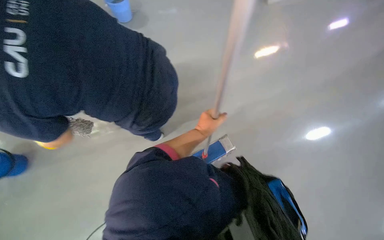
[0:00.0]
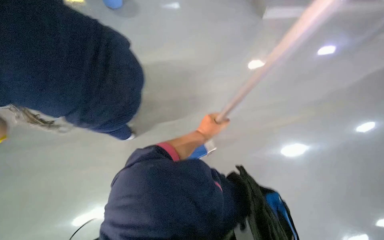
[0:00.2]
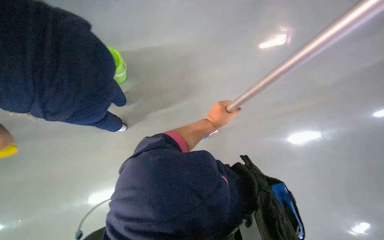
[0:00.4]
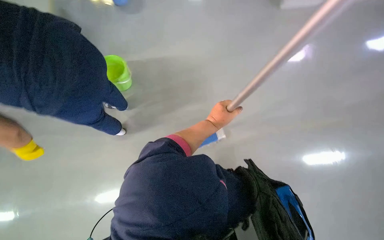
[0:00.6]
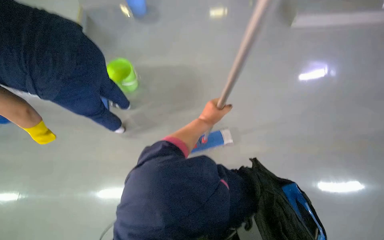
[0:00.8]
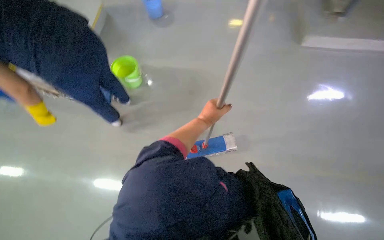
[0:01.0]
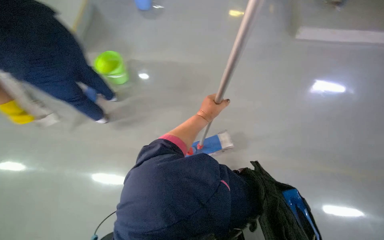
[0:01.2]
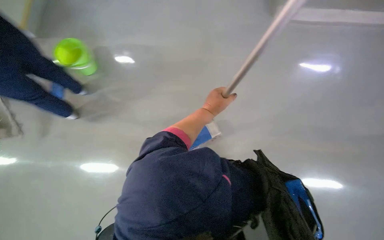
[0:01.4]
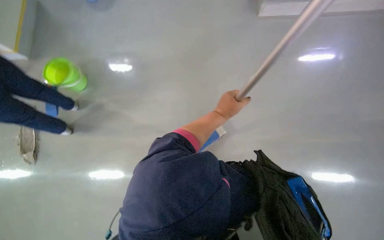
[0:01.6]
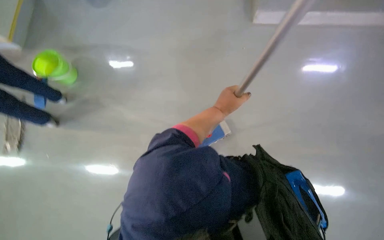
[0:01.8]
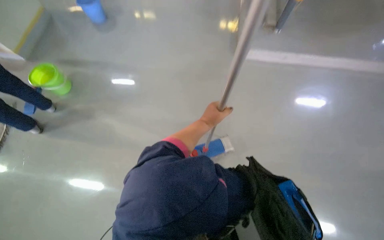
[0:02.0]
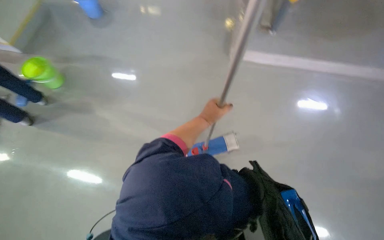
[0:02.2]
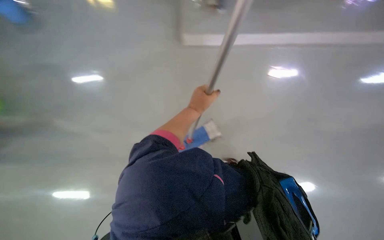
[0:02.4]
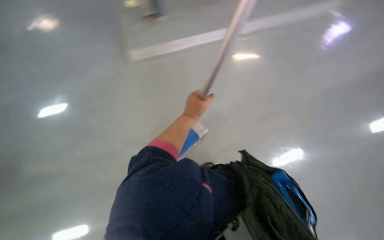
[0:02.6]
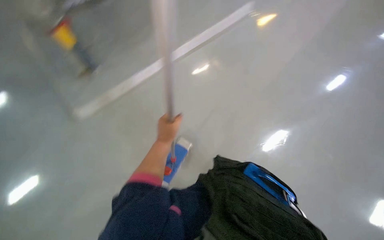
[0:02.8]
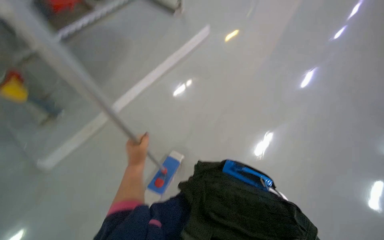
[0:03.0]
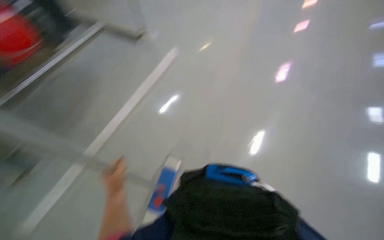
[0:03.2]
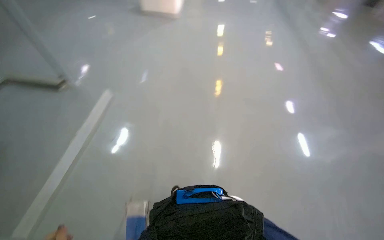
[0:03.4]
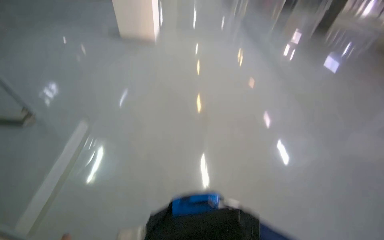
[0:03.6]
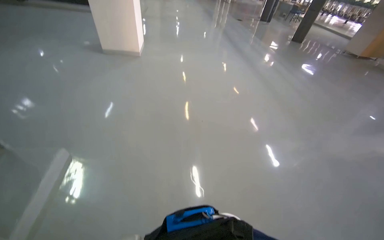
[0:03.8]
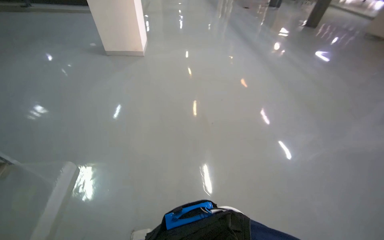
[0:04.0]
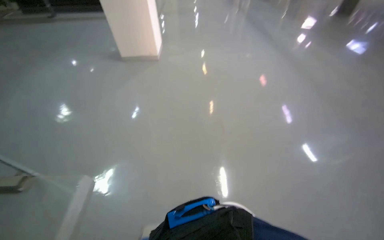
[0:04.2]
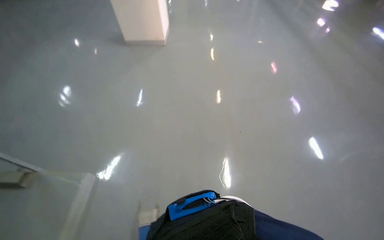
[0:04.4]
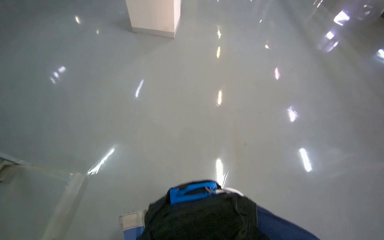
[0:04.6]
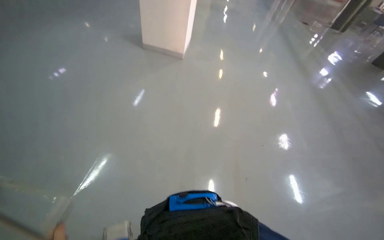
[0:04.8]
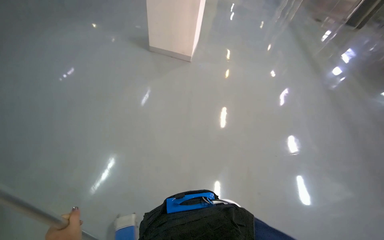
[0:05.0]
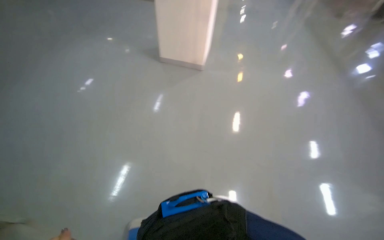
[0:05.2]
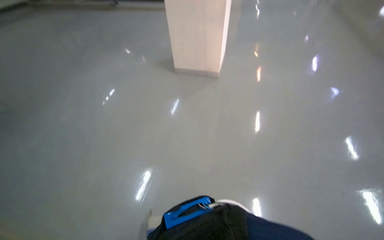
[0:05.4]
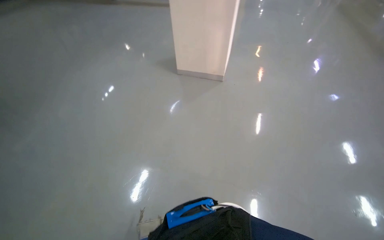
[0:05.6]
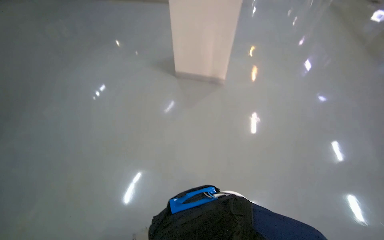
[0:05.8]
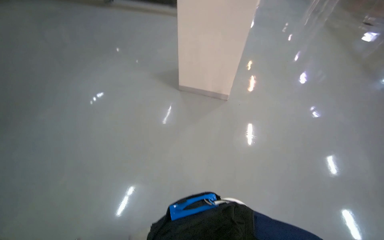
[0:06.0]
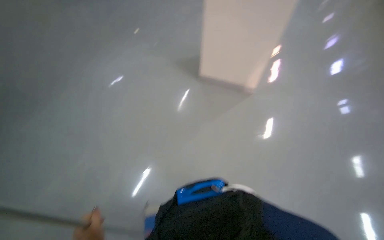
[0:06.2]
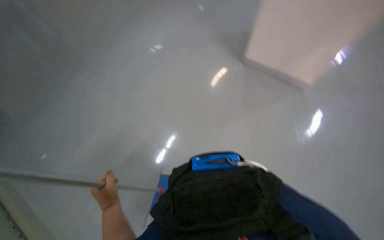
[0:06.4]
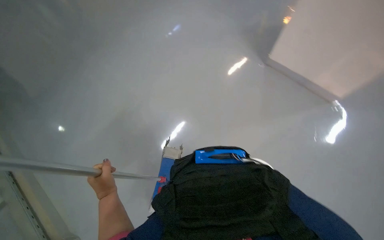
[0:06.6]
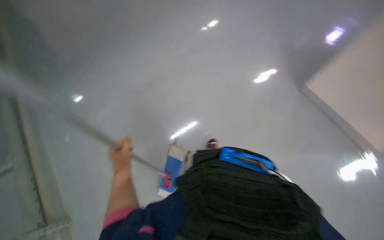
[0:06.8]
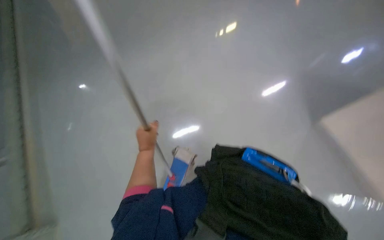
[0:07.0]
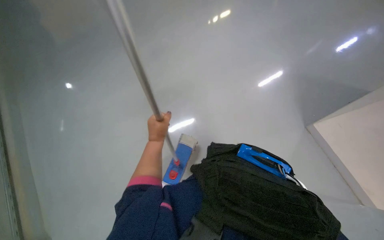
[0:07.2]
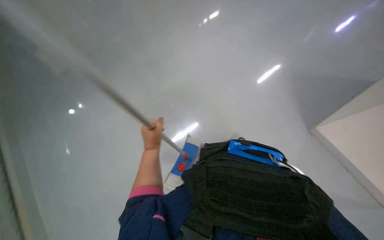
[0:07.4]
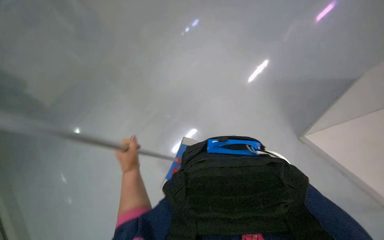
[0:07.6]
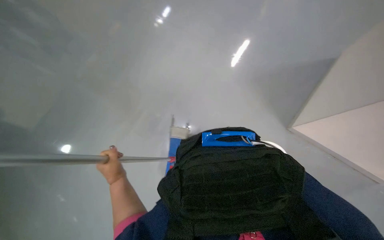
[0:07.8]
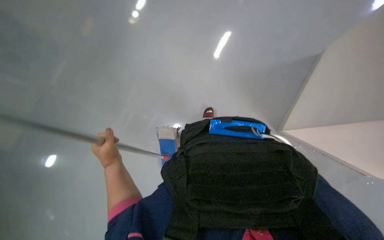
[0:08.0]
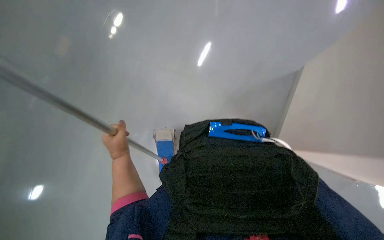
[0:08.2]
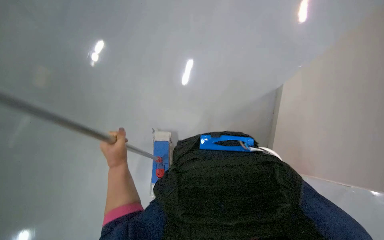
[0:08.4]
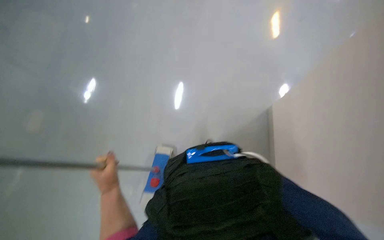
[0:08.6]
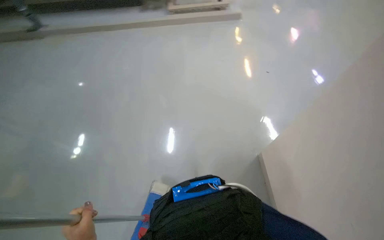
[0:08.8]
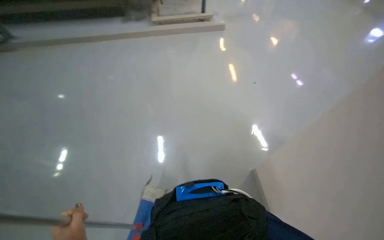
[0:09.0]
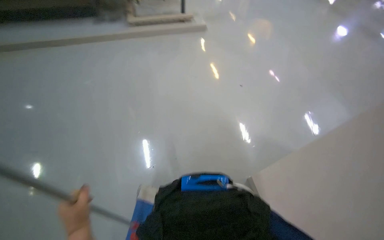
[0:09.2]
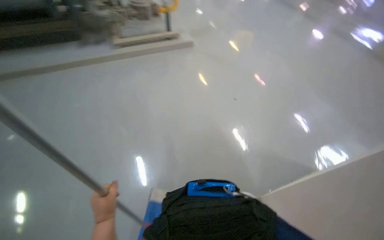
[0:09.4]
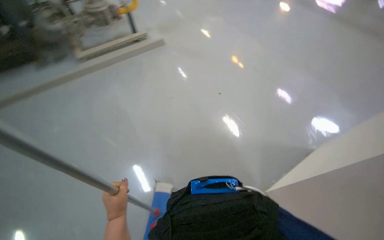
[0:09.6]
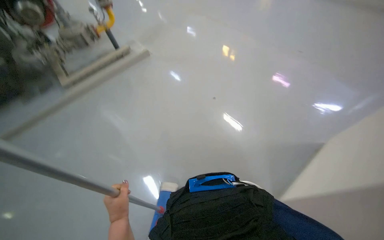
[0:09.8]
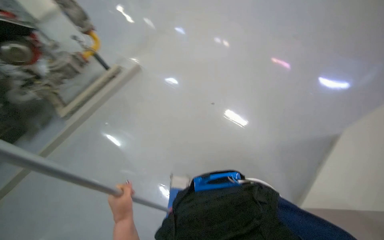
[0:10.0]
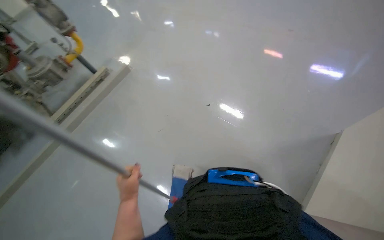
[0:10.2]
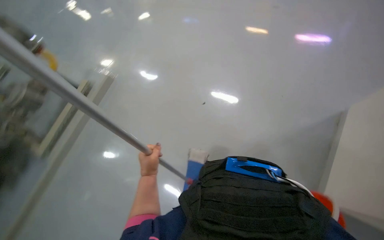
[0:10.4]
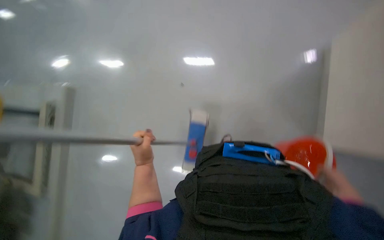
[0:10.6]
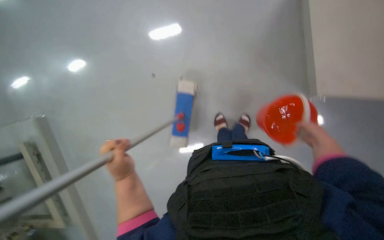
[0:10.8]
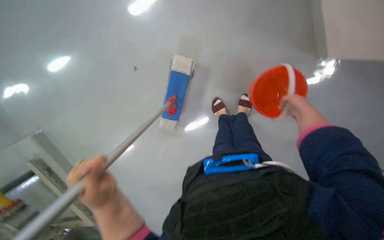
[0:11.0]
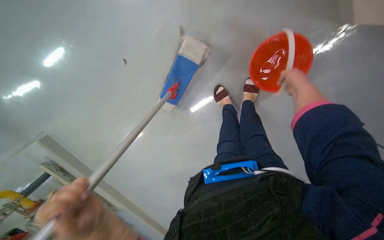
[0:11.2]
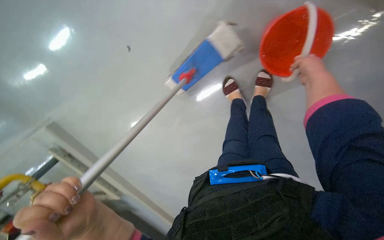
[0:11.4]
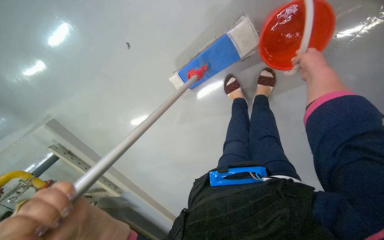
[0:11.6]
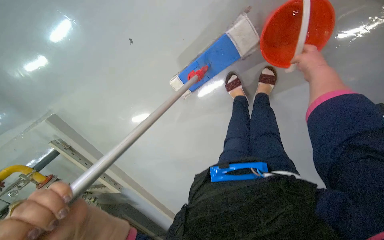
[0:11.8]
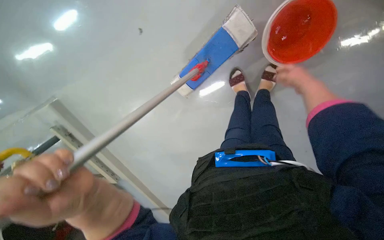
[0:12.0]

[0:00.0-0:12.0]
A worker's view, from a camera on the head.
Job: mopping floor.
The whole recording: Mopping the floor. The worker mops the floor with a flat mop, moving across different areas of the room.
0:00.0 to 0:01.6: The left hand goes about 25 cm to the right and up the picture.
0:01.6 to 0:03.0: The head rotates roughly 30 degrees to the right.
0:03.0 to 0:04.4: The head turns to the right by some 30 degrees.
0:07.6 to 0:09.0: The view pans to the right by about 15 degrees.
0:10.4 to 0:12.0: The view tilts about 15 degrees downward.

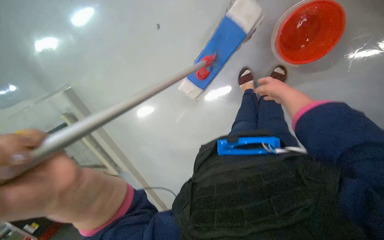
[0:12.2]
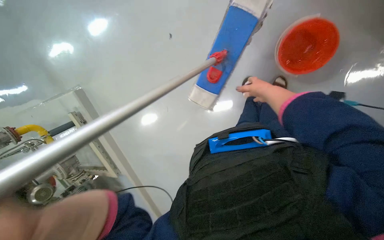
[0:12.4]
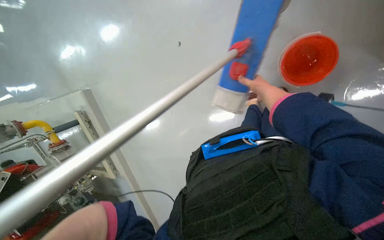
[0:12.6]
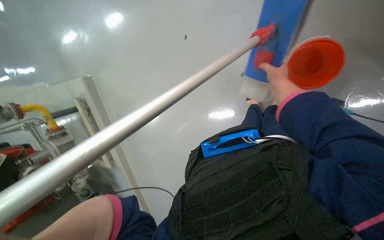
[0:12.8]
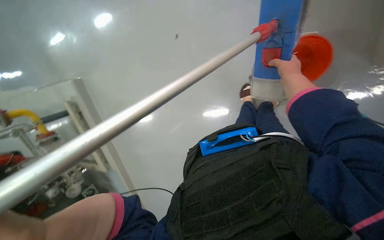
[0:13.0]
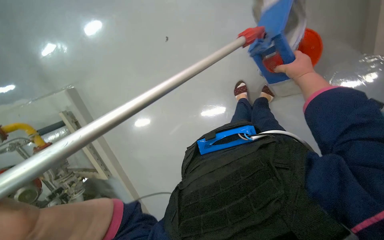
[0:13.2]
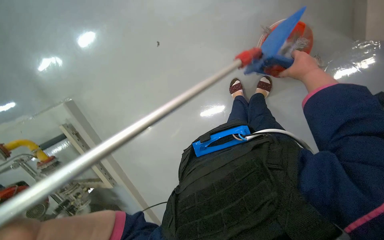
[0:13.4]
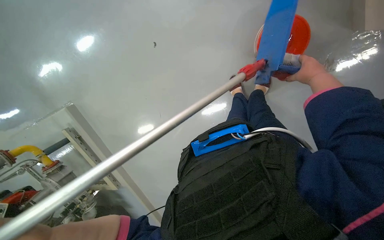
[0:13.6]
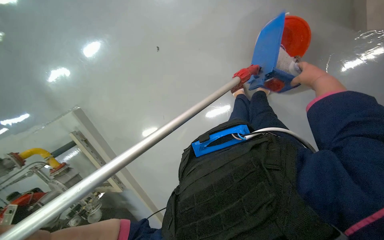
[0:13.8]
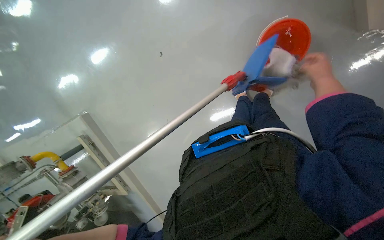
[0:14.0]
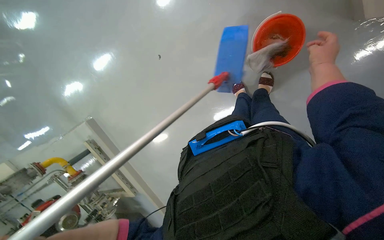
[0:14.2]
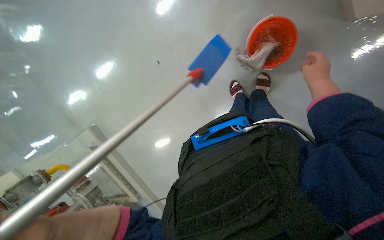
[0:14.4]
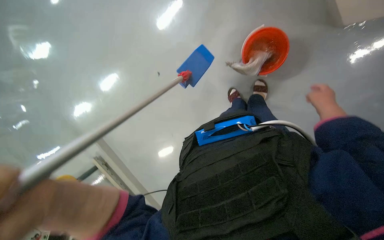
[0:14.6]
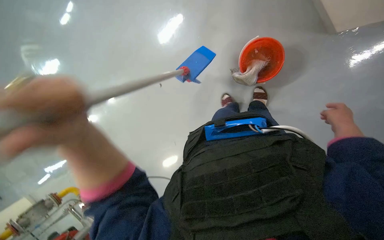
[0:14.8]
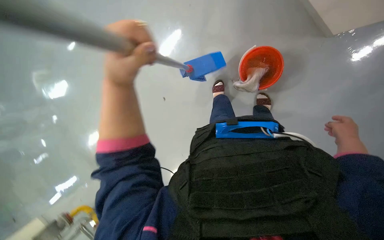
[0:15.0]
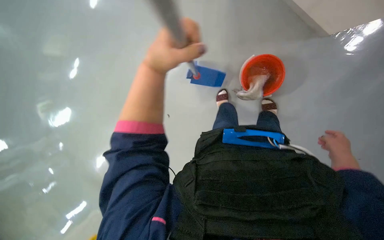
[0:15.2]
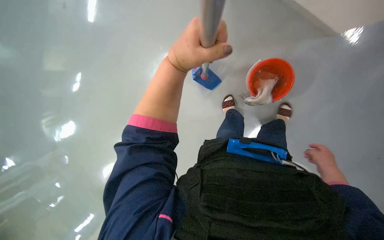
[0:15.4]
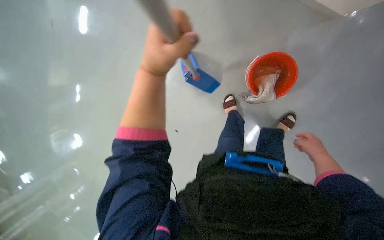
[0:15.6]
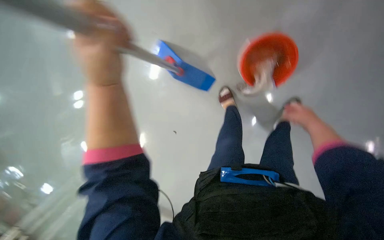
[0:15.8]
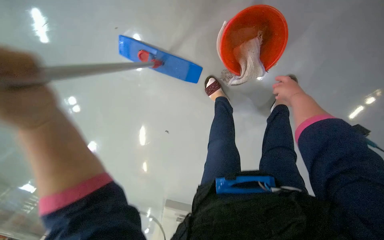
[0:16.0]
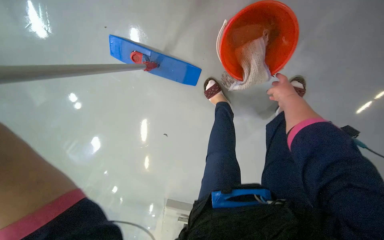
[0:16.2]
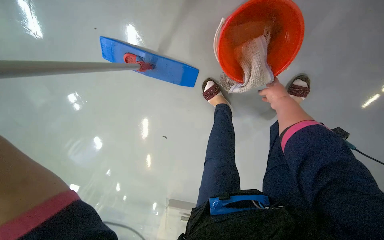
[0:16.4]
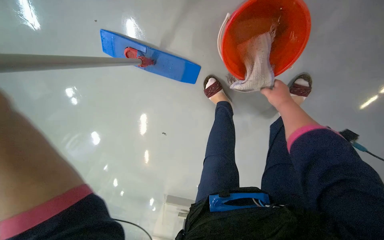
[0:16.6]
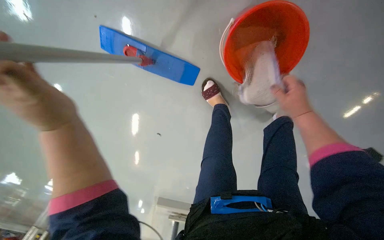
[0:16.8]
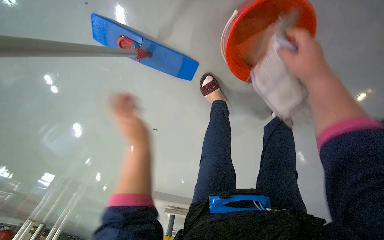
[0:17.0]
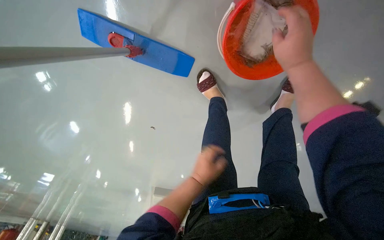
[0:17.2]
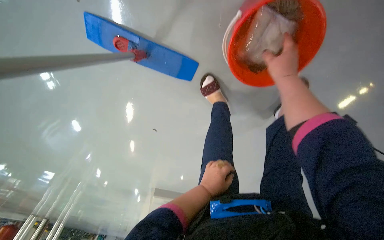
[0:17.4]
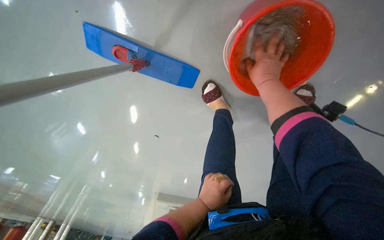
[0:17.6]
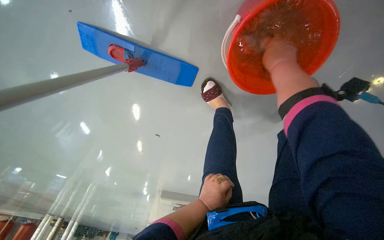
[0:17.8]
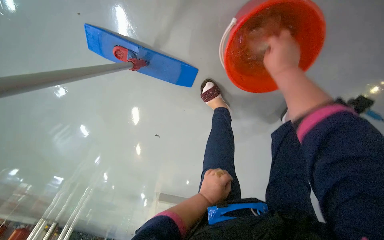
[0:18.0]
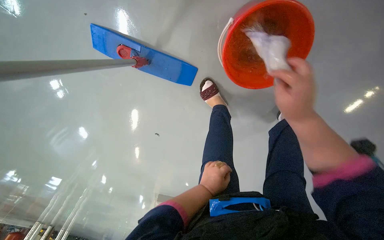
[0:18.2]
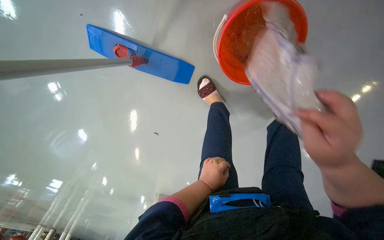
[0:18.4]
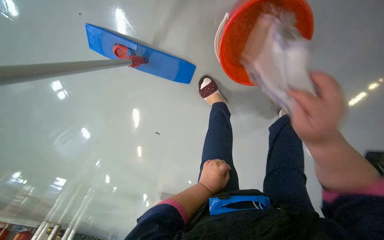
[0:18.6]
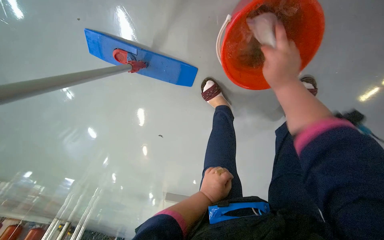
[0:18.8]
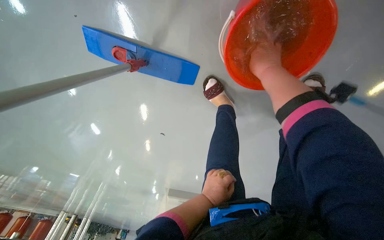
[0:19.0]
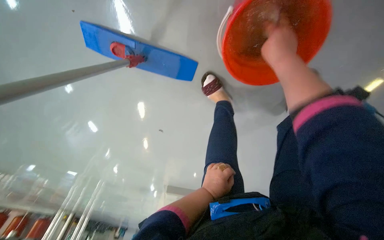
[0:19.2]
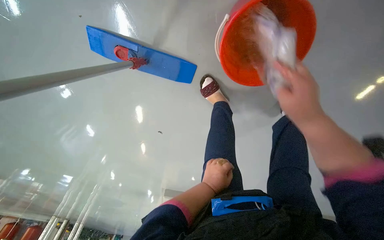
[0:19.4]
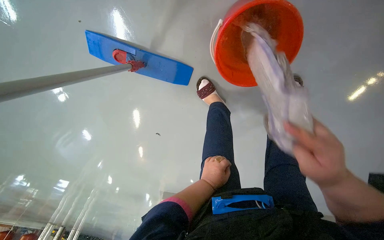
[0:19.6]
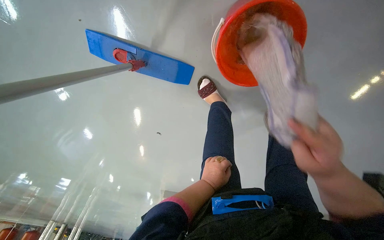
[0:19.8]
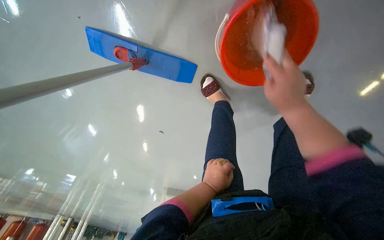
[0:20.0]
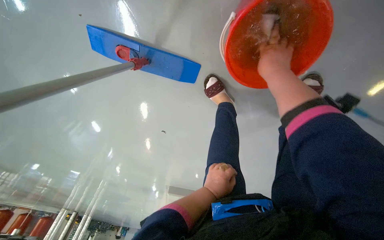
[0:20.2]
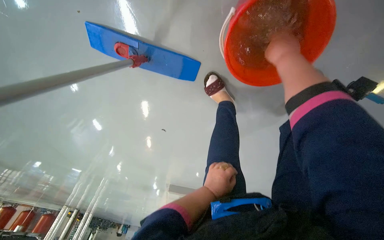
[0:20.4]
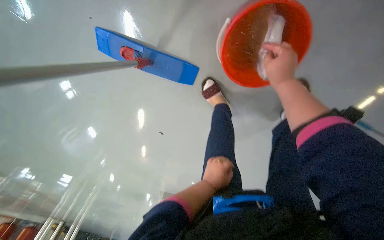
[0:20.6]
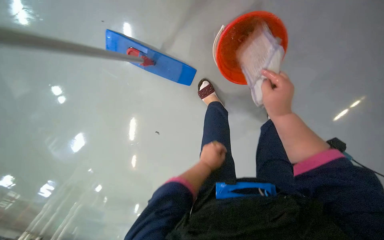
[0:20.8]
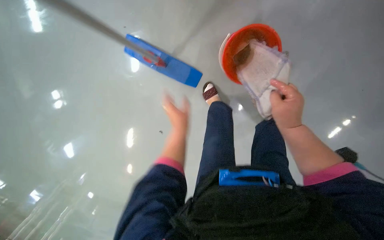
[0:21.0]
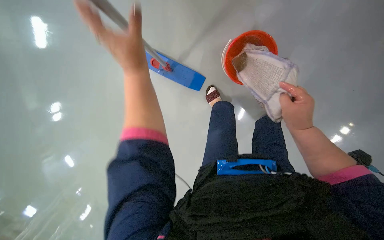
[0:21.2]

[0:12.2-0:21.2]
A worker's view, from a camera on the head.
Job: mopping floor.
The whole recording: Mopping the floor. The worker mops the floor with a flat mop, moving across different areas of the room.
0:12.2 to 0:13.8: The right hand moves nearer and farther over roughly 15 cm, changing direction 2 times.
0:13.8 to 0:15.2: The camera pitches upward, by roughly 20 degrees. The right hand heads down the picture, covering some 35 cm.
0:15.2 to 0:16.6: The right hand travels farther from the camera and up the picture by about 30 cm.
0:16.6 to 0:18.2: The right hand goes nearer and farther, some 20 cm each way, reversing 2 times.
0:18.2 to 0:19.8: The right hand goes up and down the picture, roughly 30 cm each way, reversing 2 times.
0:19.8 to 0:21.2: The wearer looks about 15 degrees further upward. The left hand shifts roughly 40 cm nearer to the camera and to the left.
